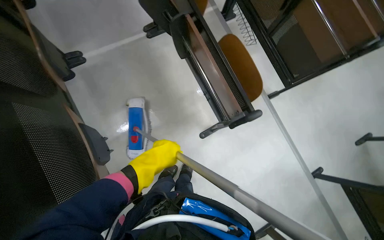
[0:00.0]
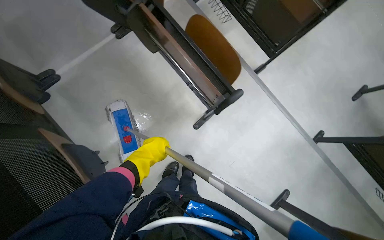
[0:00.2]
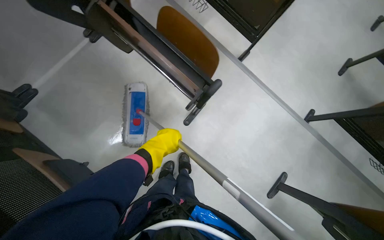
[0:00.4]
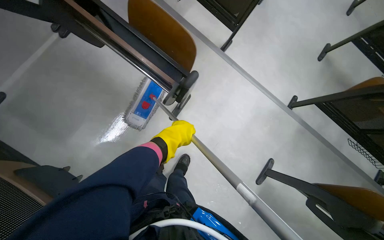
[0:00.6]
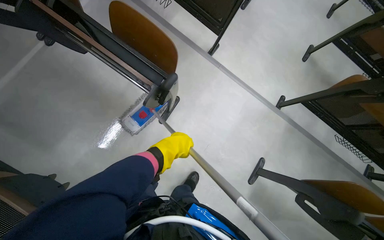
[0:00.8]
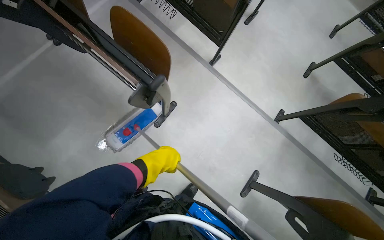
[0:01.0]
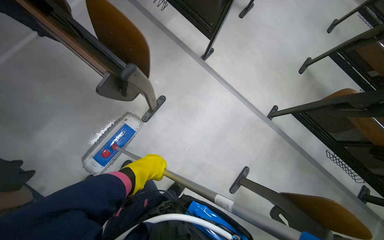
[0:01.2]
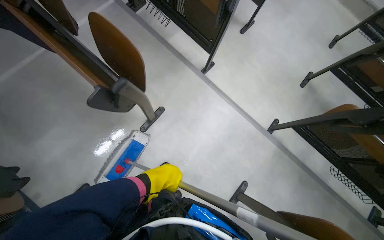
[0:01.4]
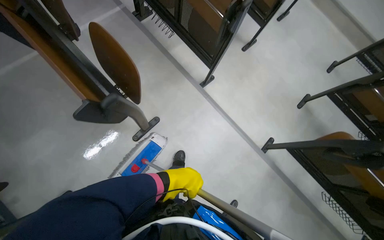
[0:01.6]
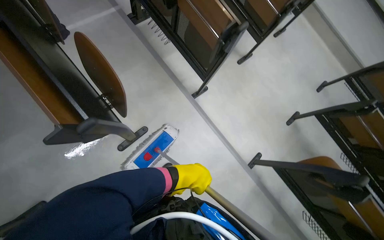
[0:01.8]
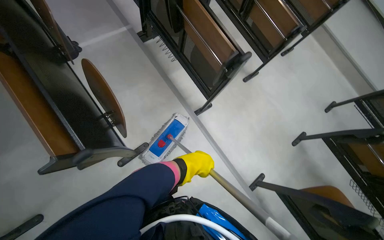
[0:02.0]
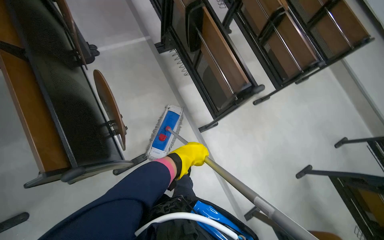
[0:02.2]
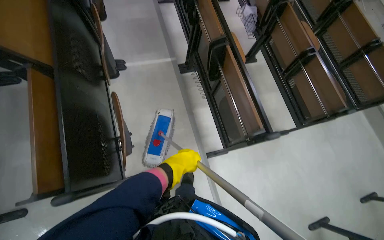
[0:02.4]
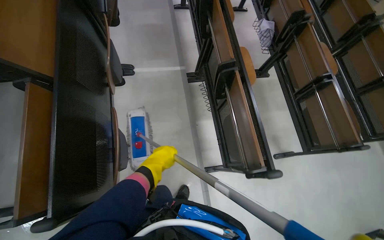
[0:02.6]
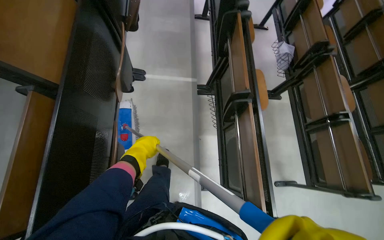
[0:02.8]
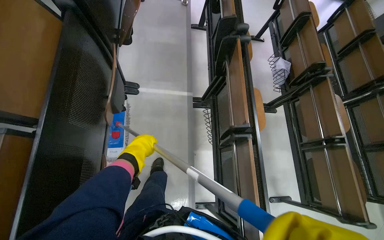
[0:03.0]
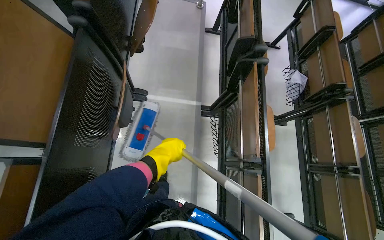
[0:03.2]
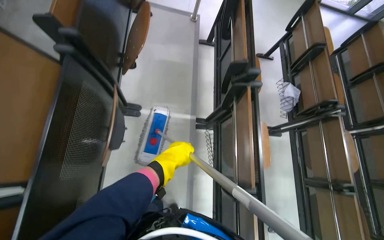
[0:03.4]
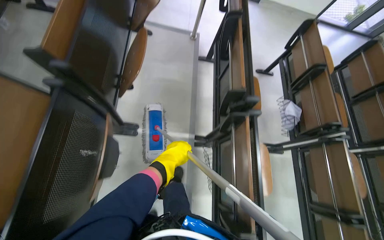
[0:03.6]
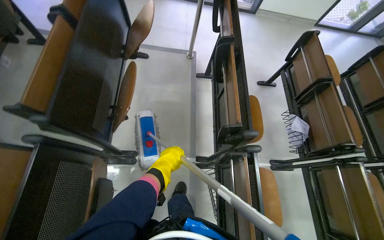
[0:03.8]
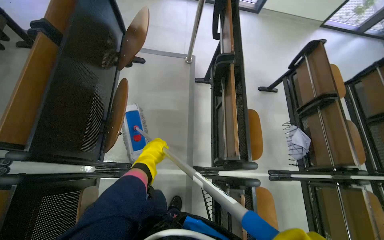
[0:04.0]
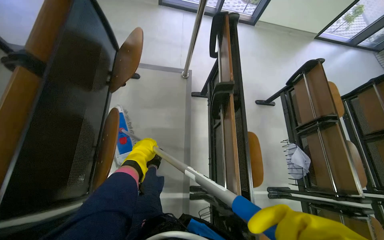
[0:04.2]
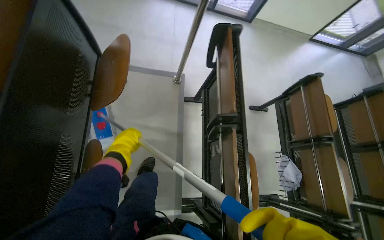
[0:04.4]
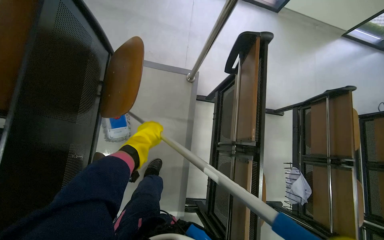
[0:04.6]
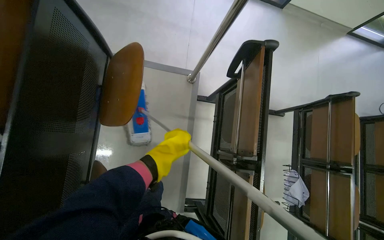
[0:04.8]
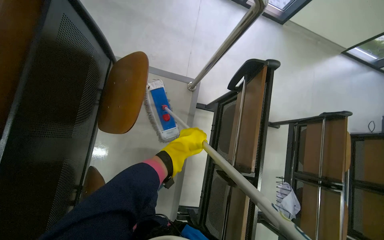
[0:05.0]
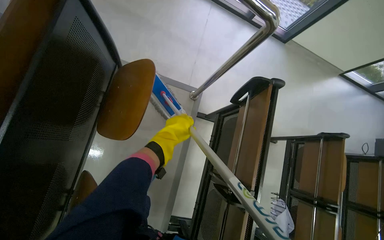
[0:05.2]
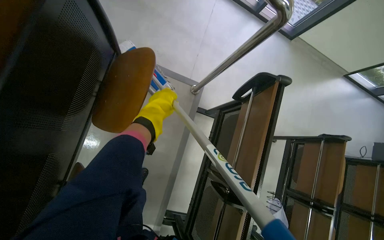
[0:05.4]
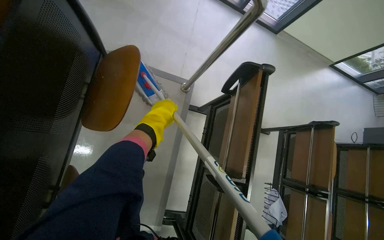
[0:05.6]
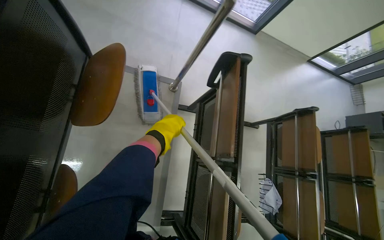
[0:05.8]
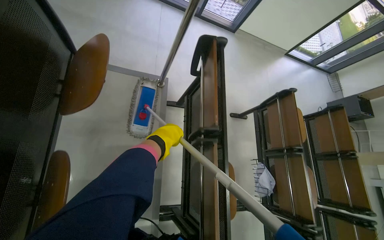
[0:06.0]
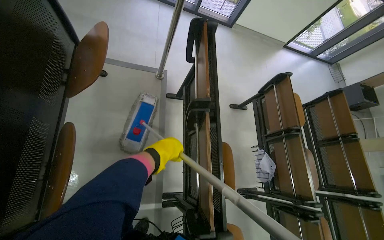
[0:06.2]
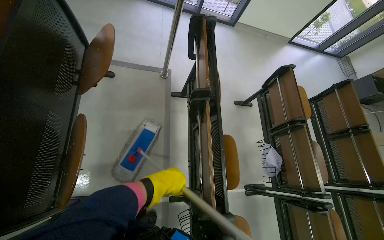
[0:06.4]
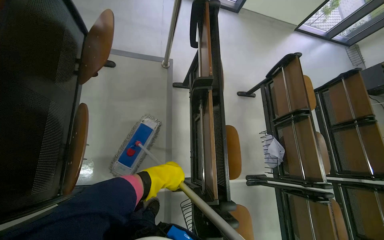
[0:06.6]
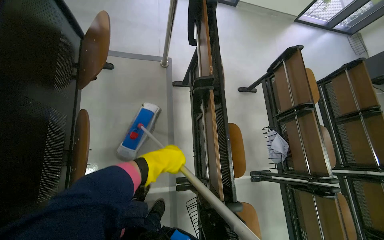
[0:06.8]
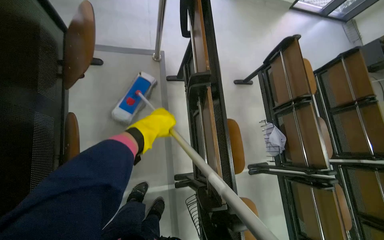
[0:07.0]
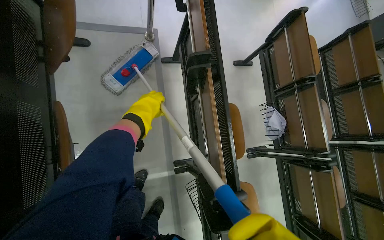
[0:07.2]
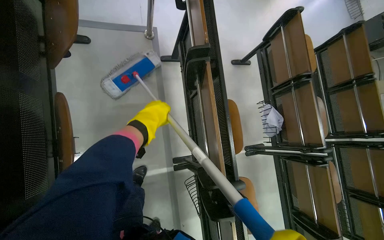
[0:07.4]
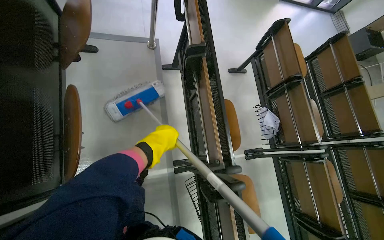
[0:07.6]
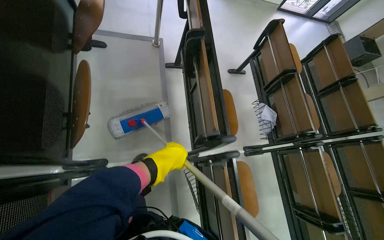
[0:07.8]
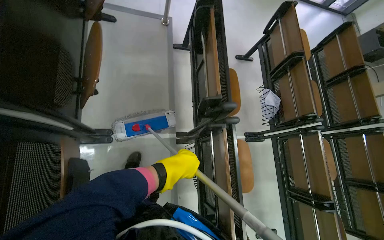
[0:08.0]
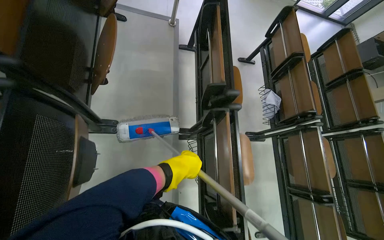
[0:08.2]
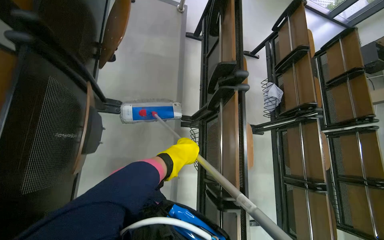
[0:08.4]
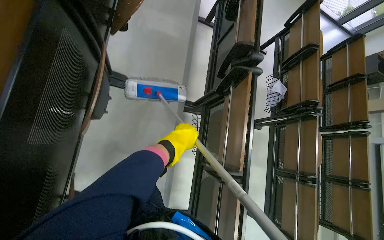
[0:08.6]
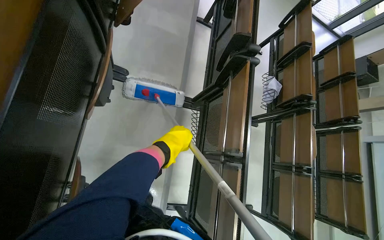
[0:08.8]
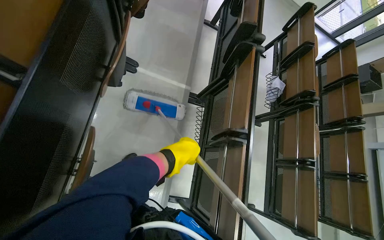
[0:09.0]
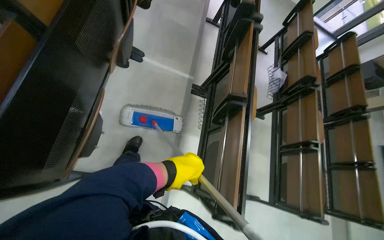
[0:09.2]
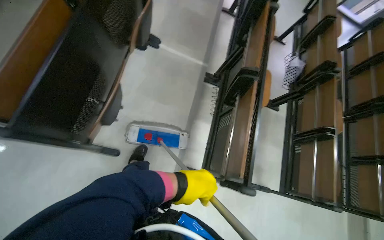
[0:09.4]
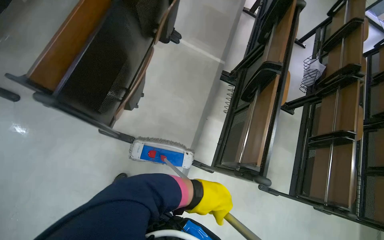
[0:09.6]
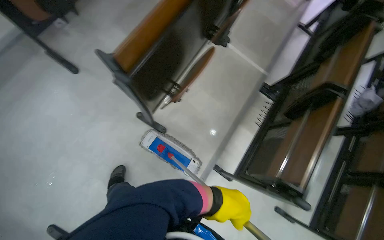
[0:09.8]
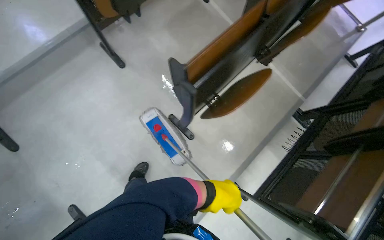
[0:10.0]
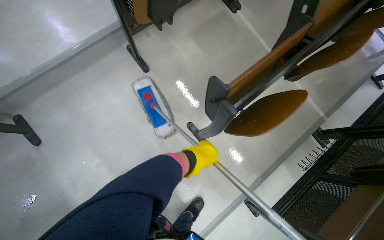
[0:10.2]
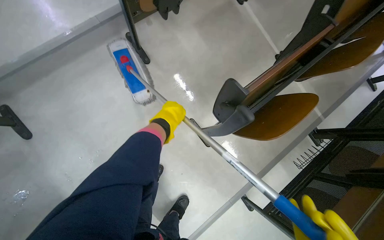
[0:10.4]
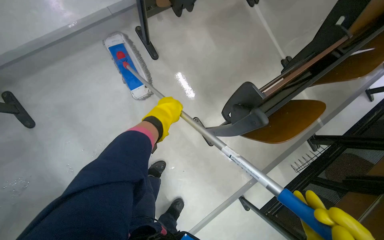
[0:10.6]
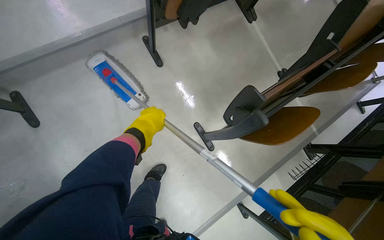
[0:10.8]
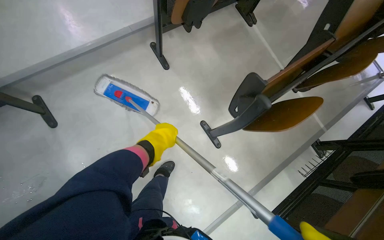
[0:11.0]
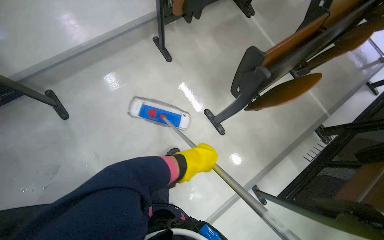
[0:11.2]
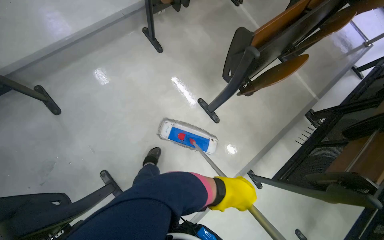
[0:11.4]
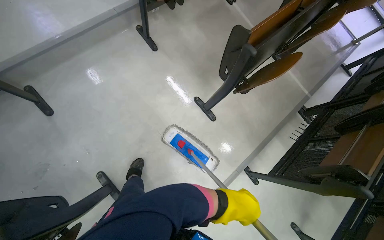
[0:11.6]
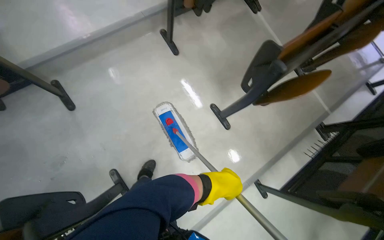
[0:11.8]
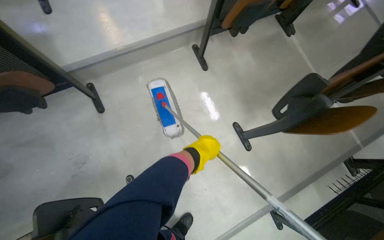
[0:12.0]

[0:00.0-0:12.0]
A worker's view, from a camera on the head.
Job: mopping floor.
The whole recording: Mopping auditorium floor. The worker mops the floor in the auditorium, moving between rows of desks.
0:00.0 to 0:01.6: The camera is carried about 50 cm.
0:01.6 to 0:03.0: The wearer moves approximately 80 cm. The camera pitches upward, by about 10 degrees. The scene turns about 40 degrees clockwise in the picture.
0:03.0 to 0:04.4: The camera is carried roughly 1 m.
0:04.4 to 0:06.0: The left hand goes roughly 20 cm to the right.
0:06.0 to 0:07.6: The left hand goes up and down the picture, approximately 25 cm each way, reversing 2 times.
0:07.6 to 0:09.0: The camera travels about 90 cm.
0:09.0 to 0:10.4: The wearer moves about 80 cm. The wearer looks some 40 degrees further to the left.
0:10.4 to 0:12.0: The camera travels some 40 cm.

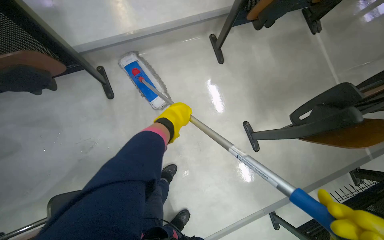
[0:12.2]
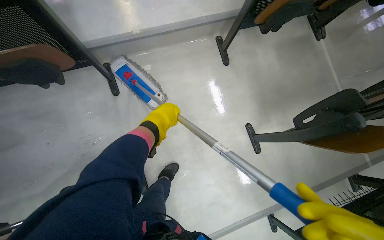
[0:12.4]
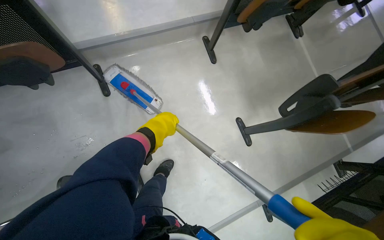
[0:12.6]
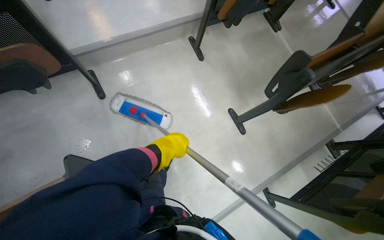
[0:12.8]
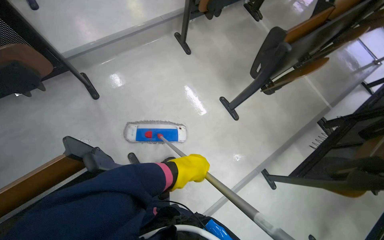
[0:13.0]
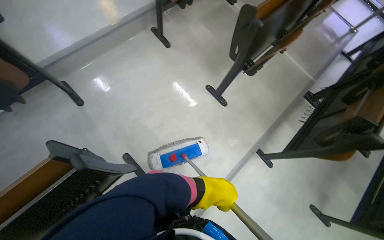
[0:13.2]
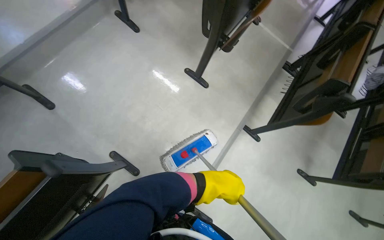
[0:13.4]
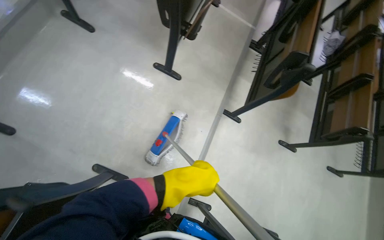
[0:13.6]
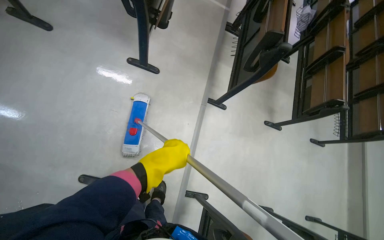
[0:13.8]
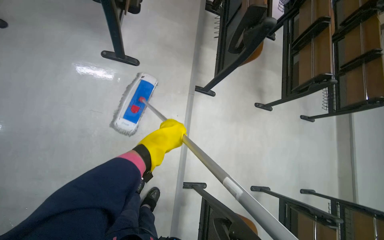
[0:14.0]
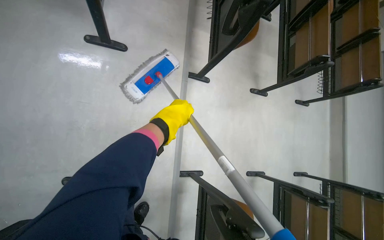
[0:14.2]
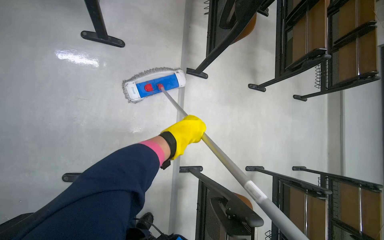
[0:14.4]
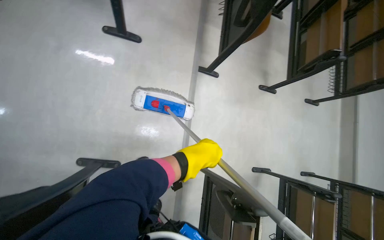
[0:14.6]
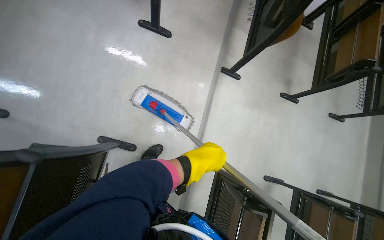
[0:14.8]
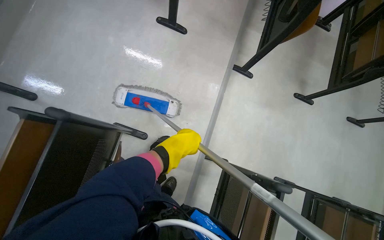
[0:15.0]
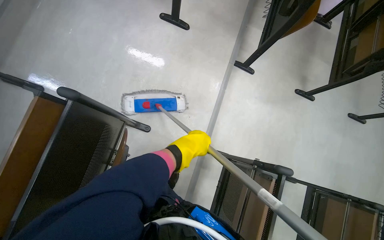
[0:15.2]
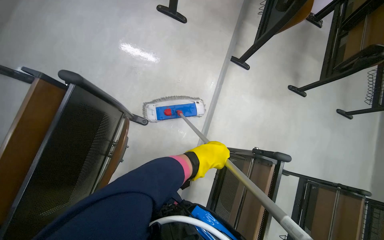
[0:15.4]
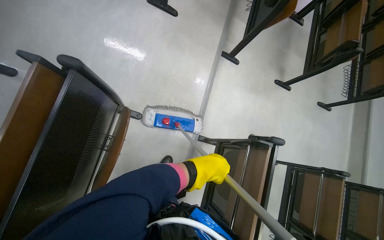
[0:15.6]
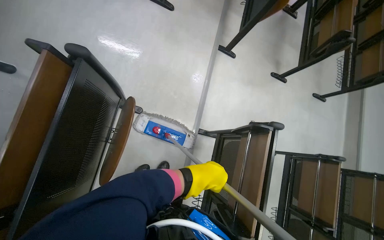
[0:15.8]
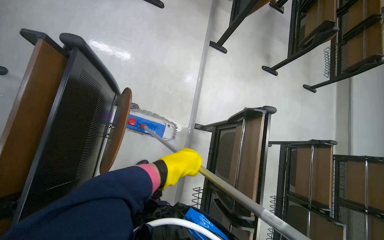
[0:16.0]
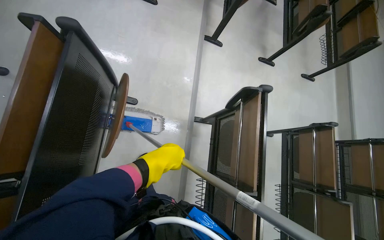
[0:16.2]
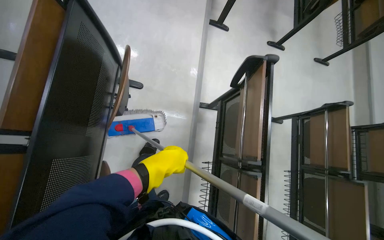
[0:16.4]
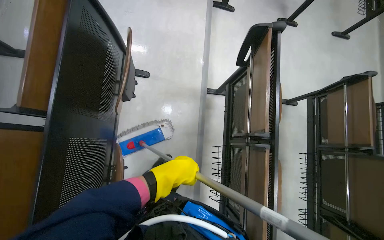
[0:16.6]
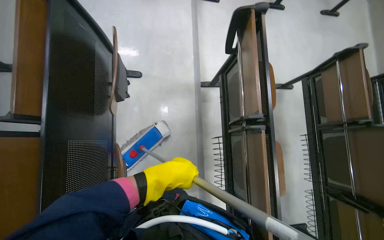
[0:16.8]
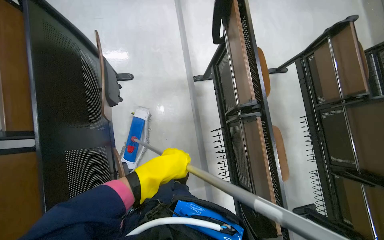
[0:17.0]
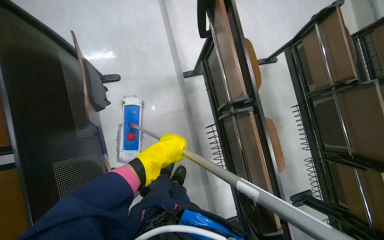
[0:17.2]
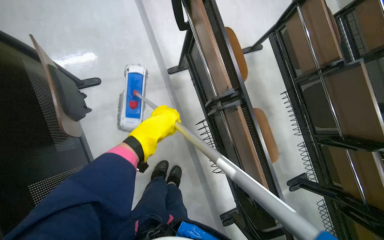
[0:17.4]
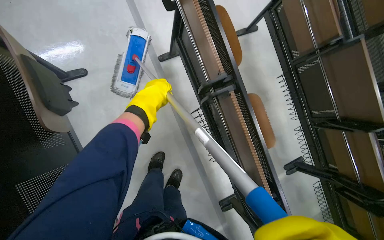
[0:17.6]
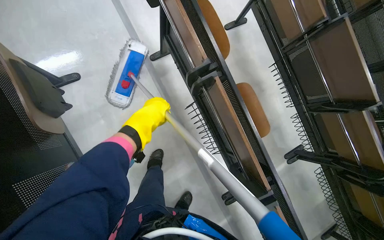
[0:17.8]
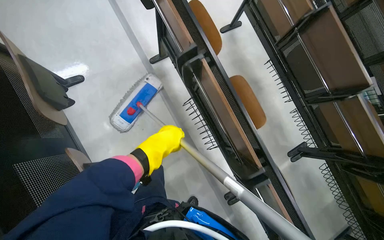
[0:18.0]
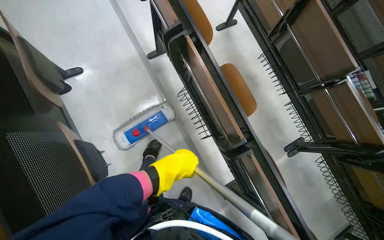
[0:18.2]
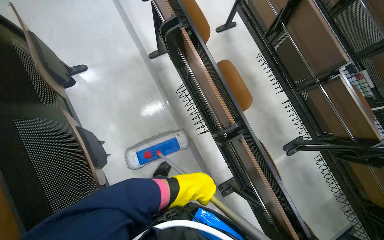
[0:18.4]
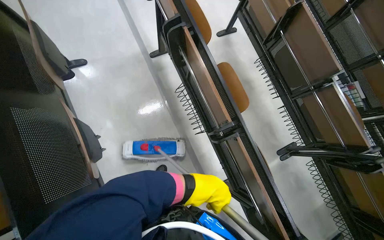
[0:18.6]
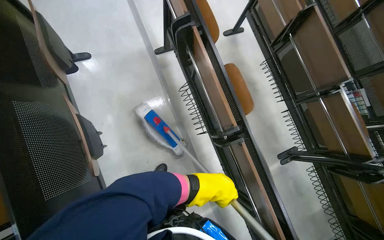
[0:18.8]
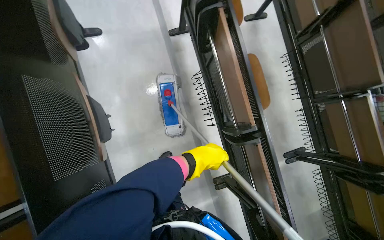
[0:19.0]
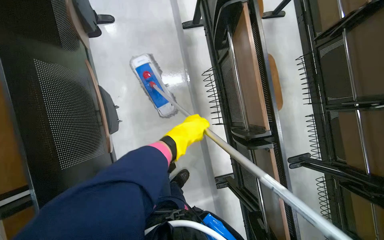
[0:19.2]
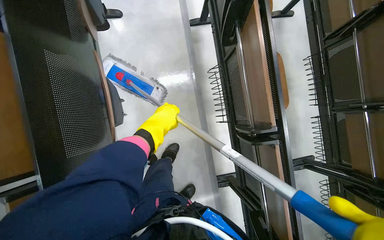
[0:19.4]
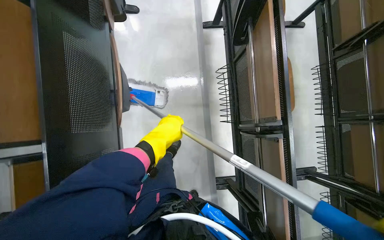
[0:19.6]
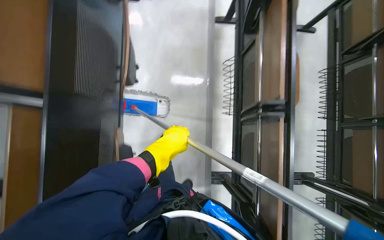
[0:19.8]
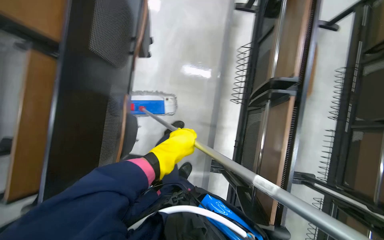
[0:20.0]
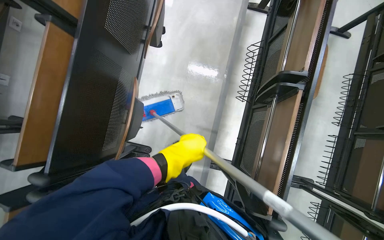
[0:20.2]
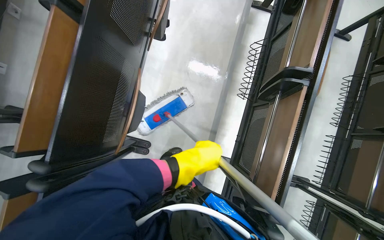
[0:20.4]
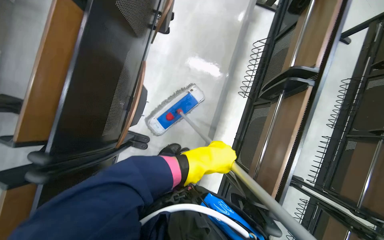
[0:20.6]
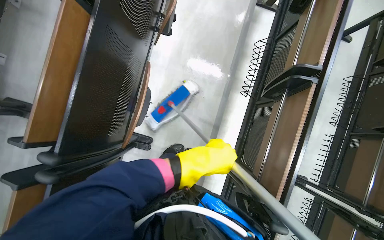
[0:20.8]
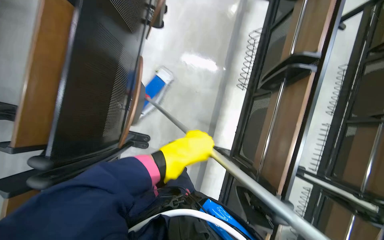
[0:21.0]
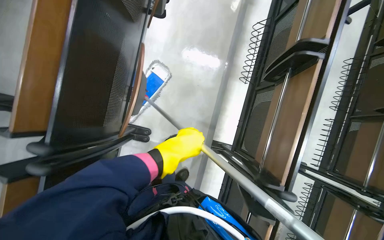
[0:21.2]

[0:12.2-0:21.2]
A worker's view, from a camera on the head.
Job: mopping floor.
The whole recording: Mopping auditorium floor. The worker mops the floor in the auditorium, moving between rows of desks.
0:12.2 to 0:13.8: The camera is carried about 50 cm. The wearer's head swings approximately 55 degrees to the right.
0:15.2 to 0:16.6: The head travels approximately 50 cm.
0:16.6 to 0:18.2: Everything in view rotates about 35 degrees counterclockwise.
0:18.2 to 0:19.8: Everything in view rotates about 30 degrees clockwise. The left hand swings up and down the picture, some 20 cm each way, with 2 reversals.
